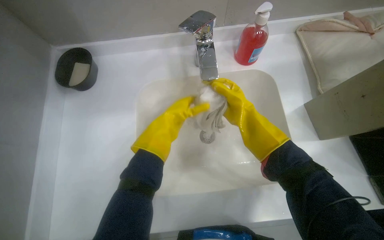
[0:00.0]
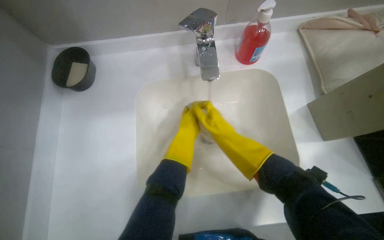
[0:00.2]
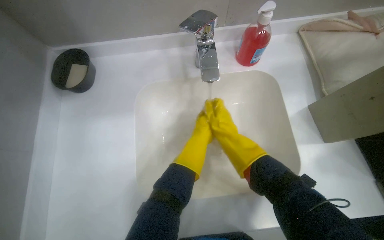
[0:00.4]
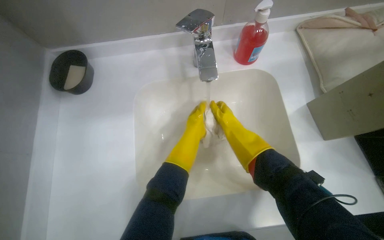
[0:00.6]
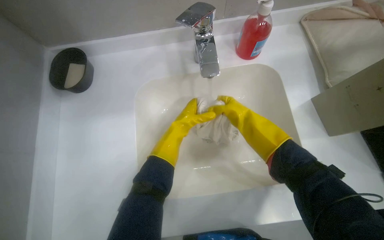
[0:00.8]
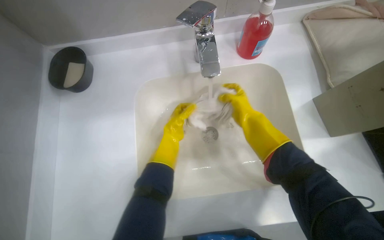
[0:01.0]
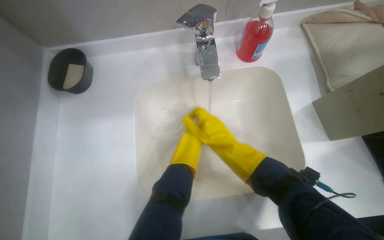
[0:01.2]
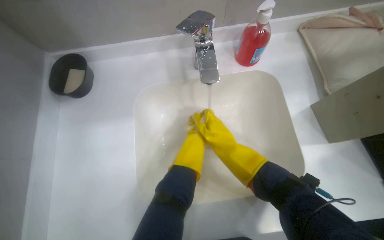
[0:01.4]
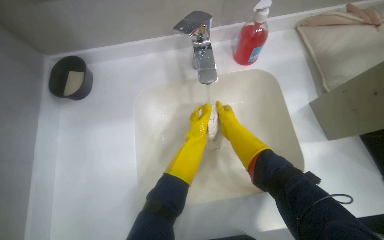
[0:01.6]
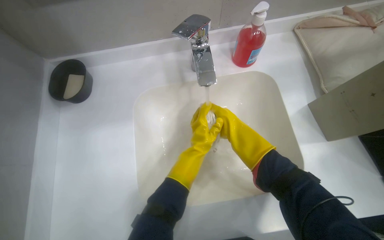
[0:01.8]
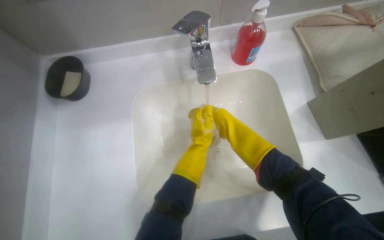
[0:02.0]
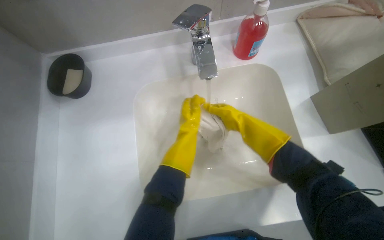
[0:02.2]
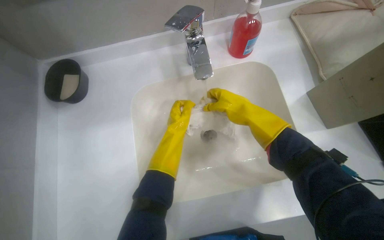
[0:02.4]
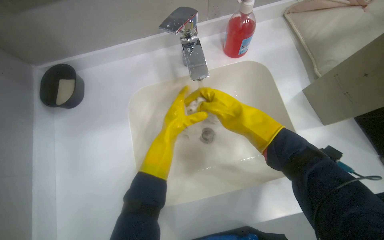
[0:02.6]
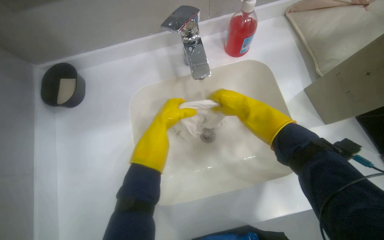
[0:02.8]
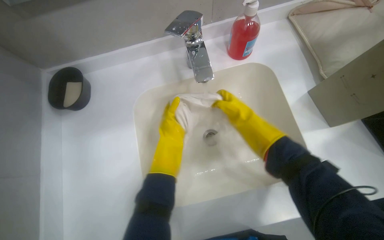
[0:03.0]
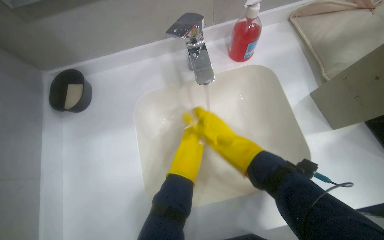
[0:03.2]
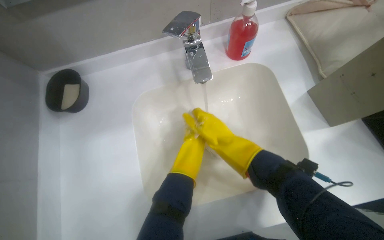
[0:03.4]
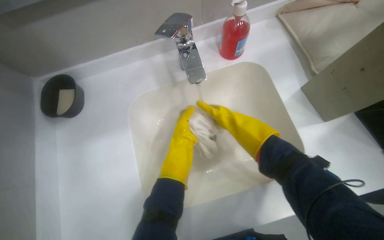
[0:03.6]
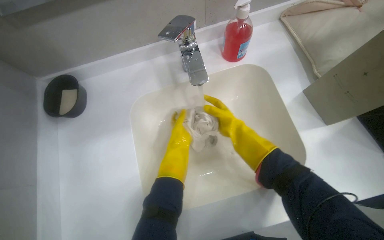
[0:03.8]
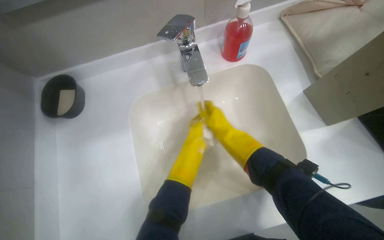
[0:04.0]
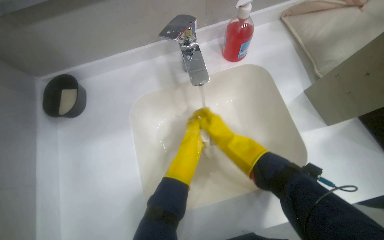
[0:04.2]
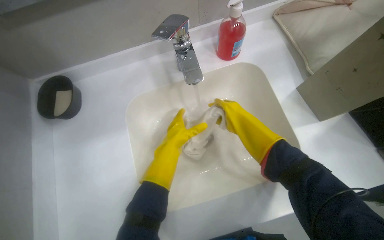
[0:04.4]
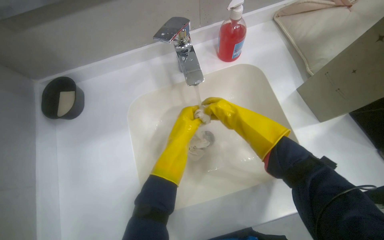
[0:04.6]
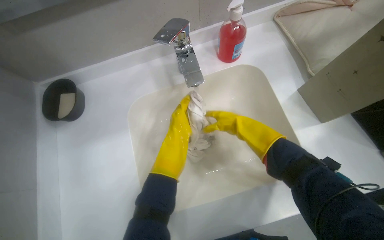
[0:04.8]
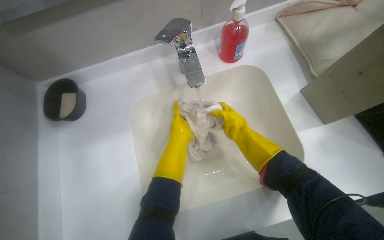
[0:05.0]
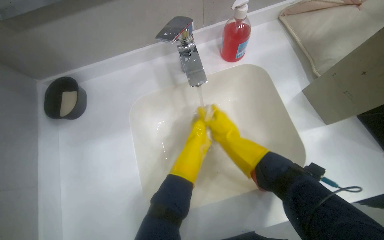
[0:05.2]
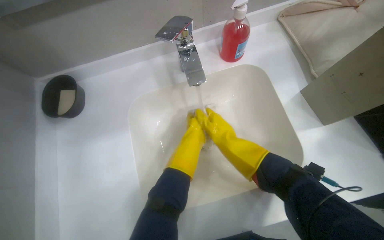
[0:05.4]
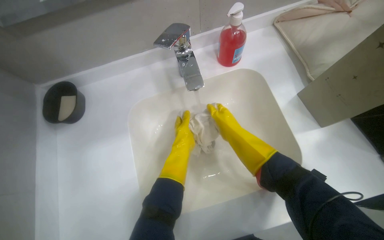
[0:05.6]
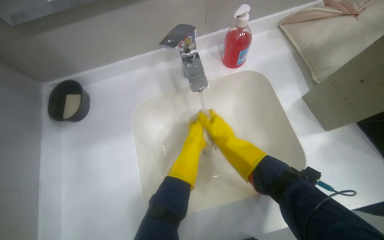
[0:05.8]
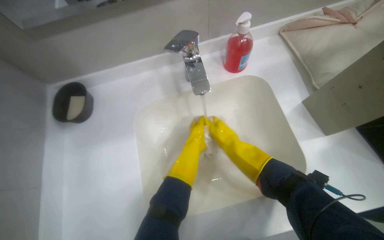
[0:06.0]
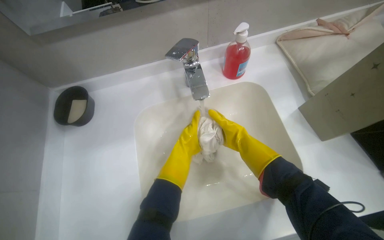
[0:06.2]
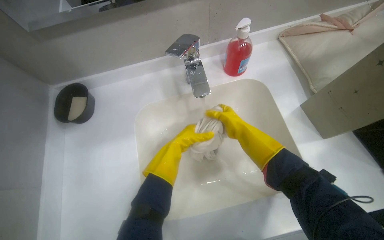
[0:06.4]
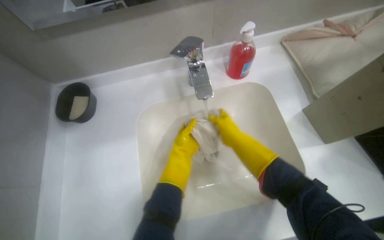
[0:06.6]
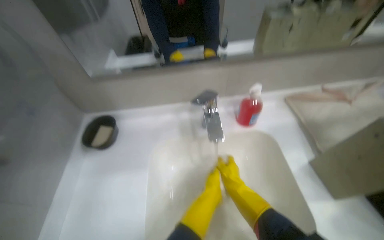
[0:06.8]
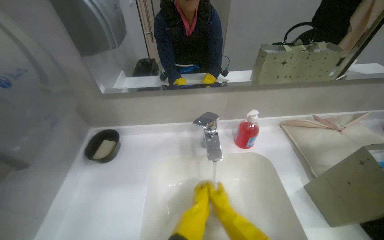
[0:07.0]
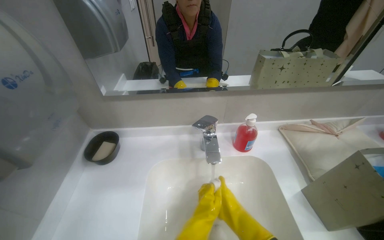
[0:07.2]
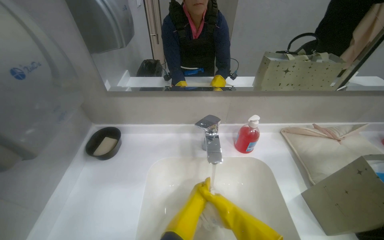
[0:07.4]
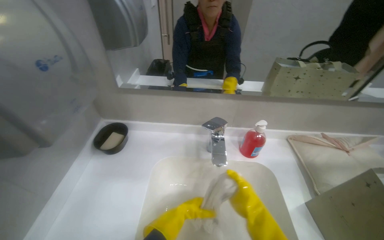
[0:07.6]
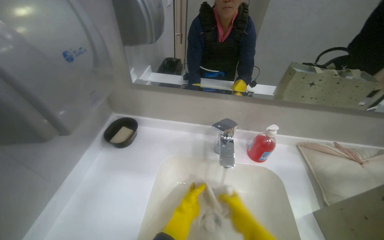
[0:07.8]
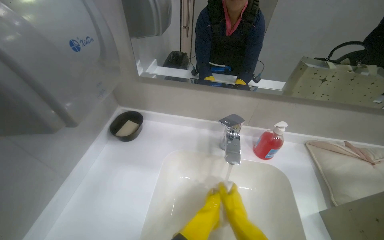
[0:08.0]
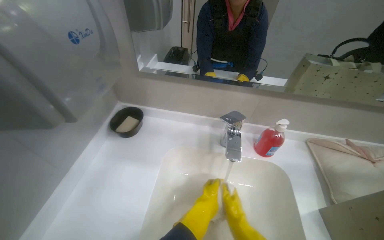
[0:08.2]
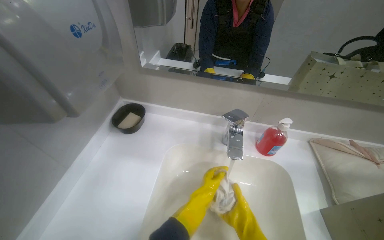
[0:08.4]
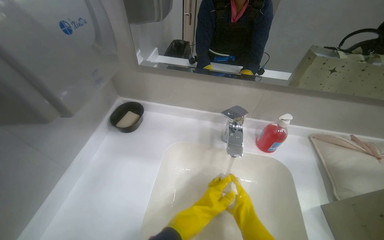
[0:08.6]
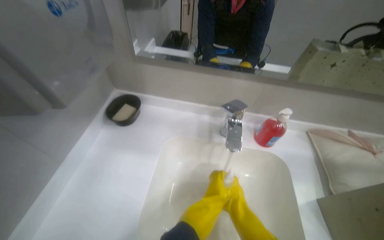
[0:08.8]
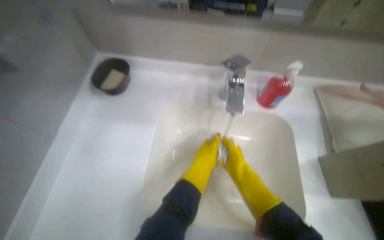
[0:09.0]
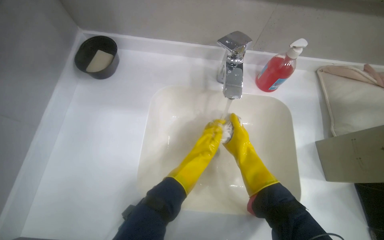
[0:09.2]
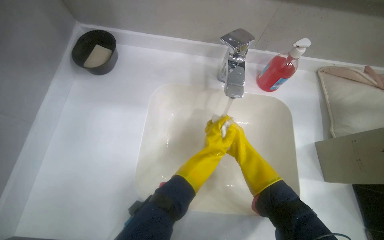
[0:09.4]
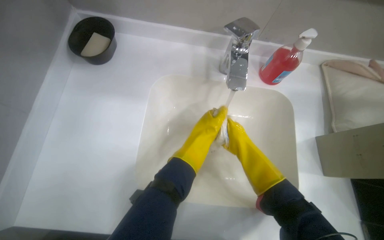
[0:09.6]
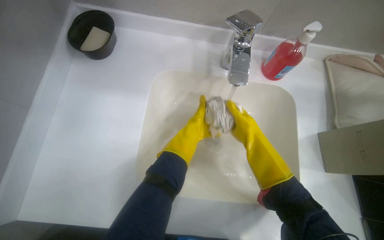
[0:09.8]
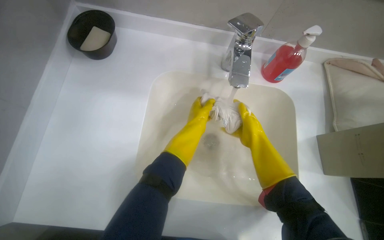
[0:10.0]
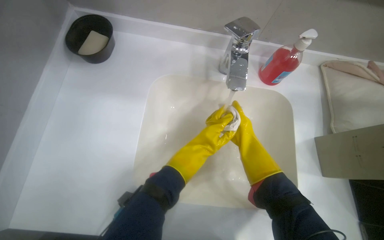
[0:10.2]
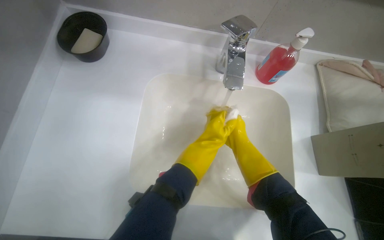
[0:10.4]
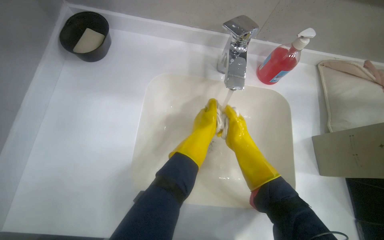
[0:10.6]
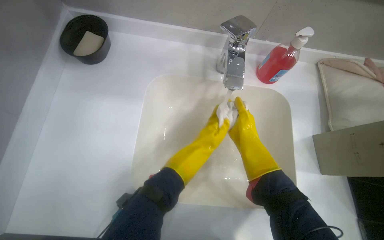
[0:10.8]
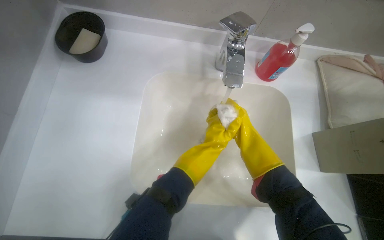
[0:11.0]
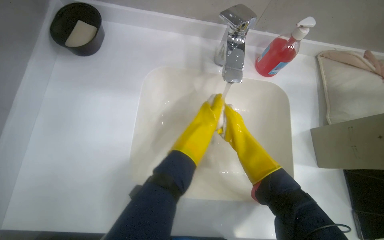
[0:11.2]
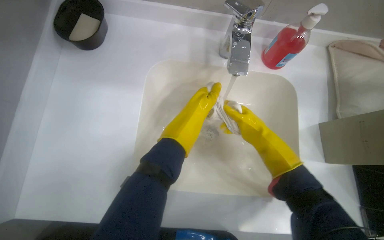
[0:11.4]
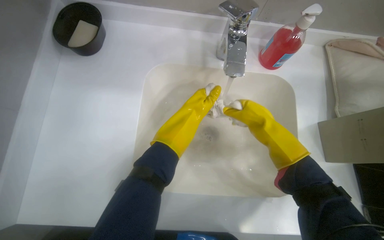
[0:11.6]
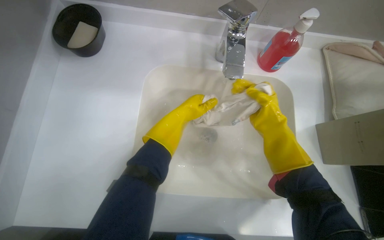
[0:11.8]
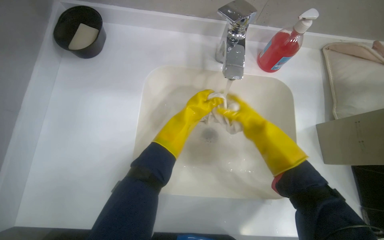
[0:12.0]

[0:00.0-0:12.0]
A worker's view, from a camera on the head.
Job: preparing cleaning supplies.
The whole recording: Washing cleaning cloth. The worker washes a cleaning cloth in the sink with water and soap.
0:01.6 to 0:03.0: The left hand shifts approximately 10 cm to the left.
0:06.0 to 0:07.6: The wearer looks roughly 25 degrees further upward. The right hand is displaced nearer to the camera by approximately 10 cm.
0:07.6 to 0:09.0: The view tilts about 20 degrees downward. The right hand moves farther from the camera, roughly 15 cm.
0:10.4 to 0:12.0: The right hand moves nearer and farther over some 10 cm, changing direction 3 times.

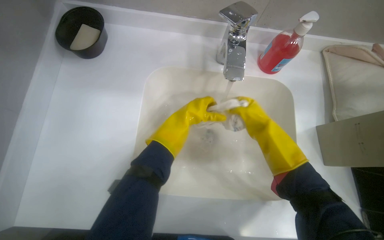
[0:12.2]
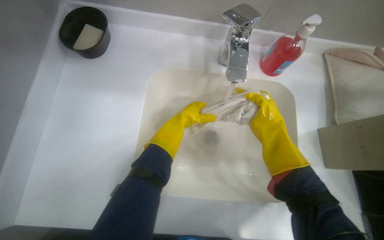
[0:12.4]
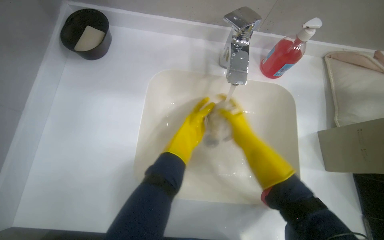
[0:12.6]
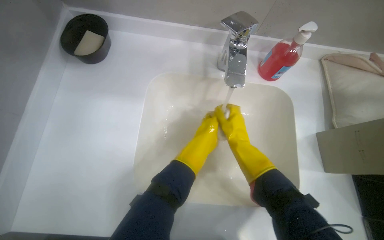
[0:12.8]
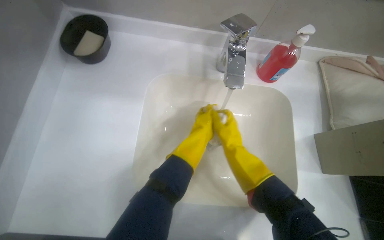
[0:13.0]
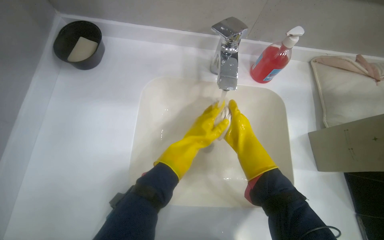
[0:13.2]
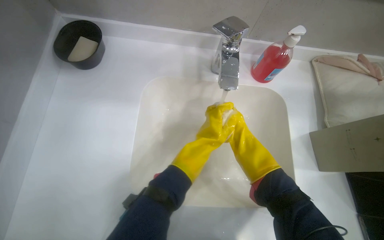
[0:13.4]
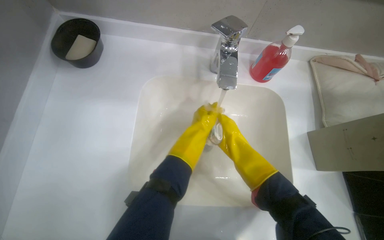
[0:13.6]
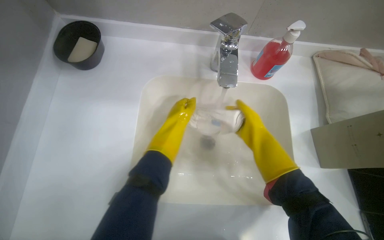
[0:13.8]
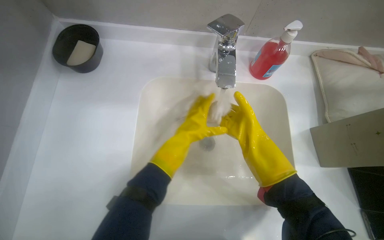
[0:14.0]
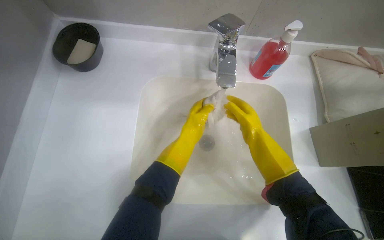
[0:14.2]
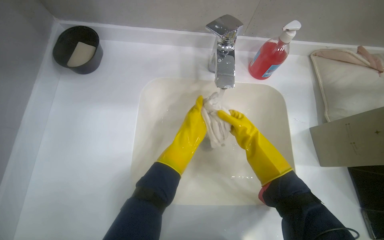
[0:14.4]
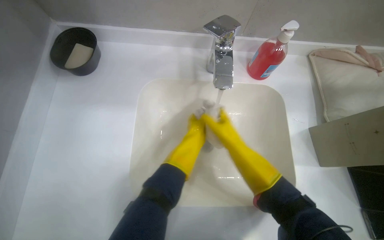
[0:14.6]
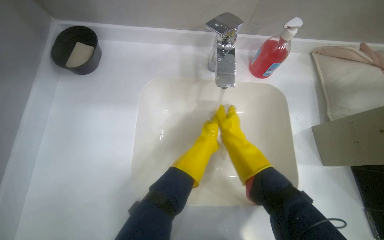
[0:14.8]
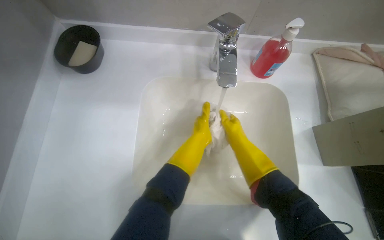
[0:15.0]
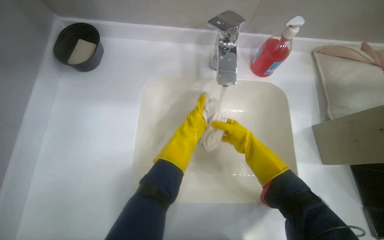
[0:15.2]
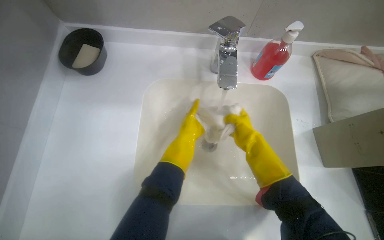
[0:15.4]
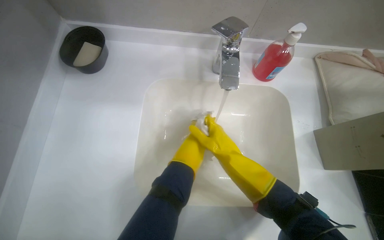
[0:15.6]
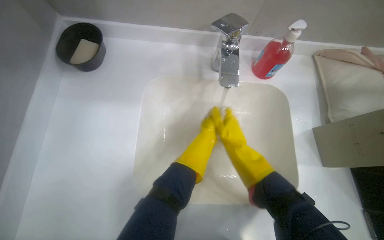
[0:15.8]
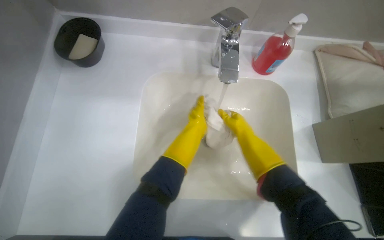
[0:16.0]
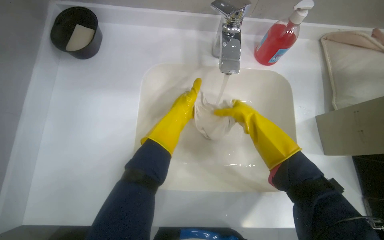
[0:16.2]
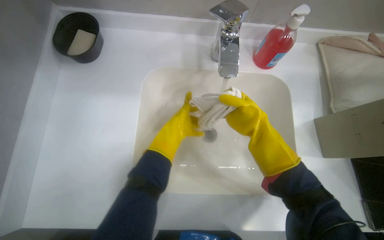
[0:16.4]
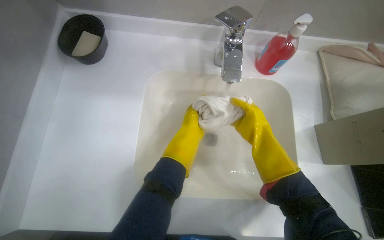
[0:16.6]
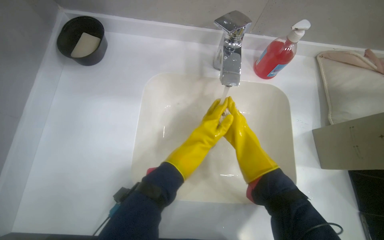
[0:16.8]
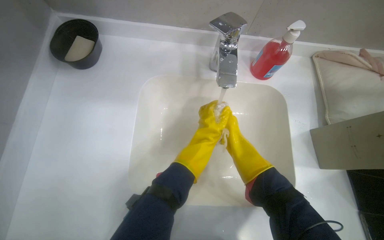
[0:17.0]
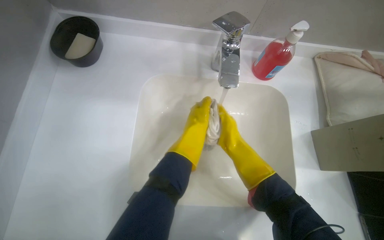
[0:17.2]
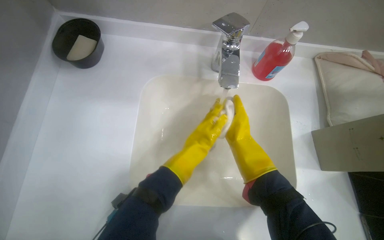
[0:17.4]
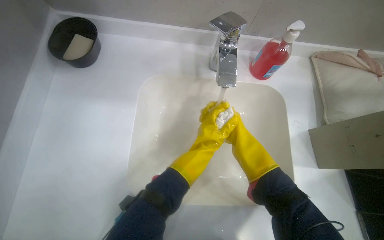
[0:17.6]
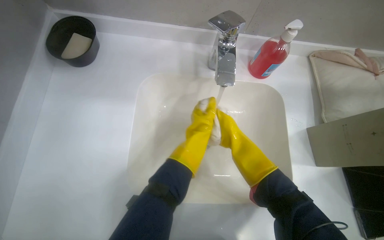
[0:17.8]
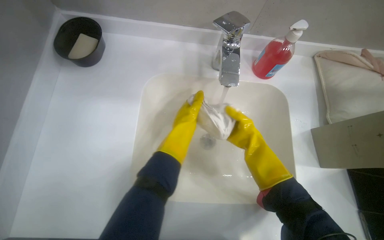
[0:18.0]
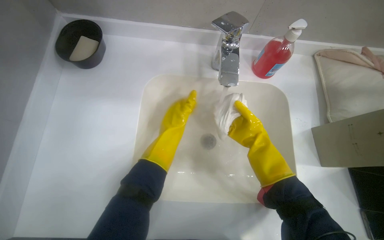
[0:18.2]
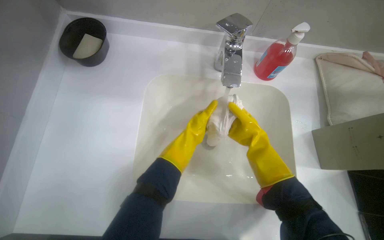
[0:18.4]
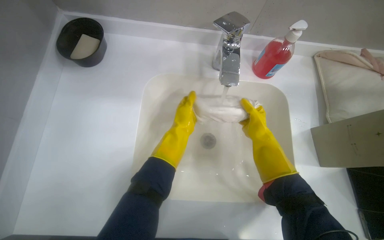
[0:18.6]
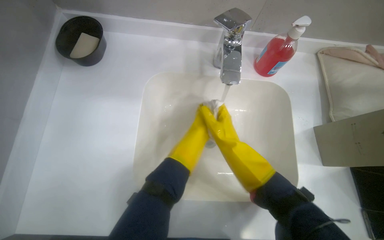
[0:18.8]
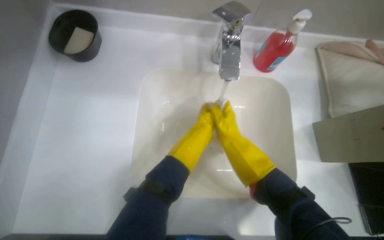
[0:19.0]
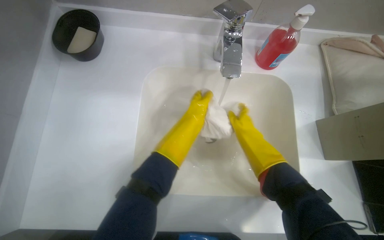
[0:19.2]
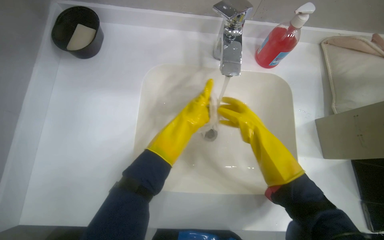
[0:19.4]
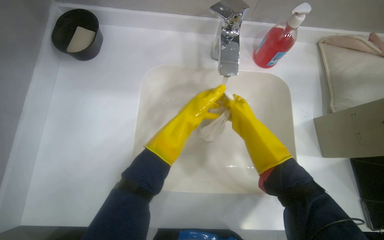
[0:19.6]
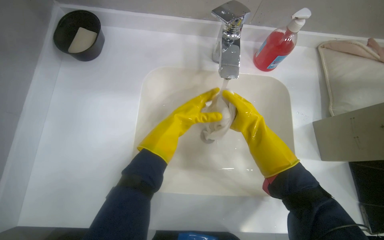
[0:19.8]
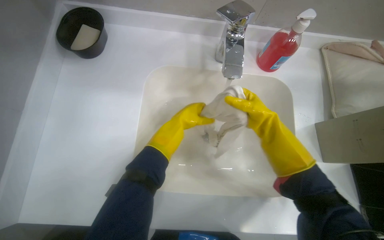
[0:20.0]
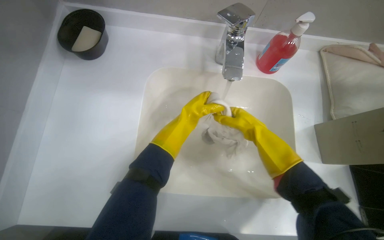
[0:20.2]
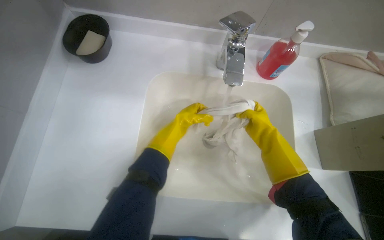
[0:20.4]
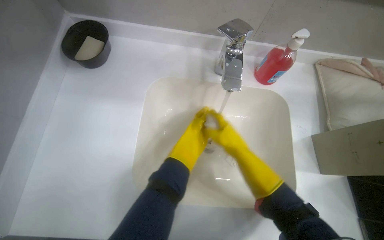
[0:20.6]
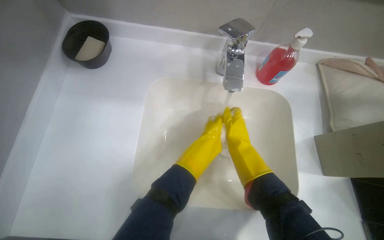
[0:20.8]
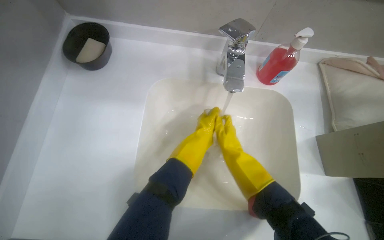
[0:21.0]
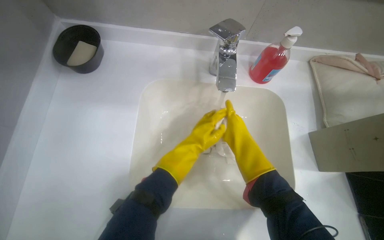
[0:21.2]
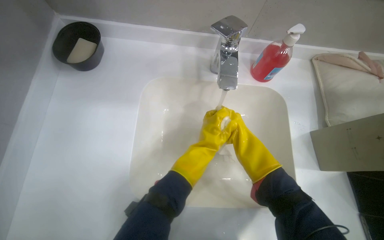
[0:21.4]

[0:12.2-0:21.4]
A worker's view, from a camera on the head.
Job: preparing cleaning supplies.
The whole recording: Washing cleaning cloth. The worker washes a cleaning cloth in the sink with water and soap.
0:12.2 to 0:13.8: The left hand goes nearer to the camera and returns, about 10 cm each way.
0:18.4 to 0:19.8: The hands work in one place, with small movements.
0:19.8 to 0:21.4: The left hand is displaced to the right by roughly 10 cm.
